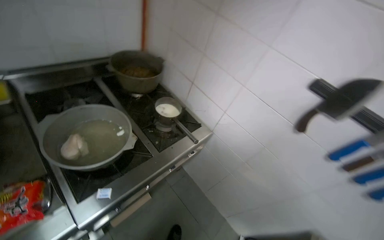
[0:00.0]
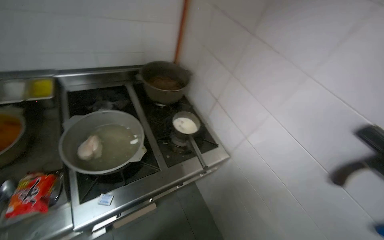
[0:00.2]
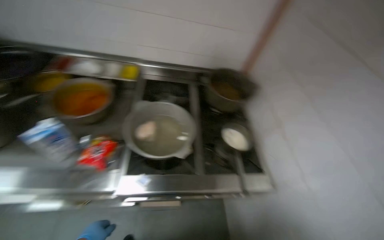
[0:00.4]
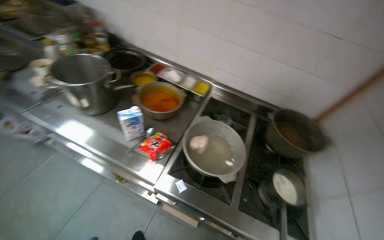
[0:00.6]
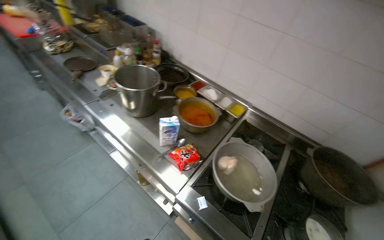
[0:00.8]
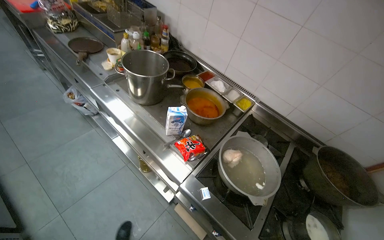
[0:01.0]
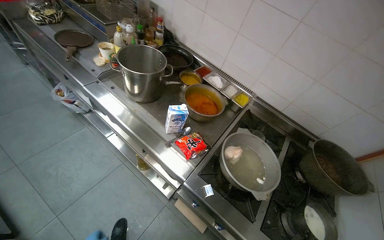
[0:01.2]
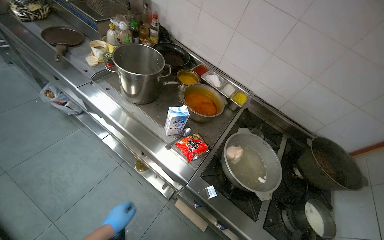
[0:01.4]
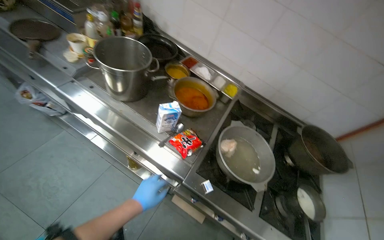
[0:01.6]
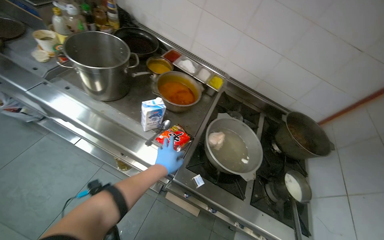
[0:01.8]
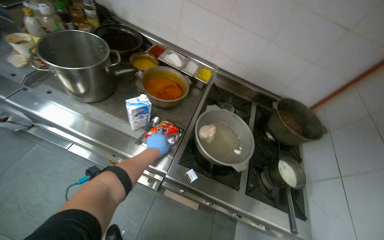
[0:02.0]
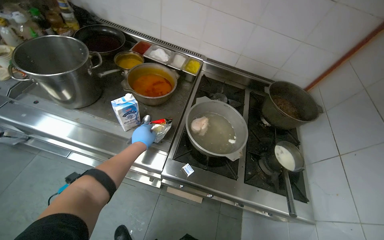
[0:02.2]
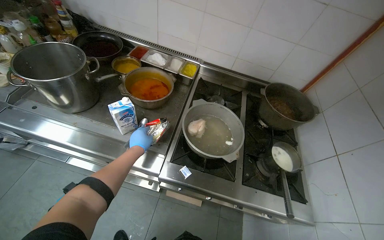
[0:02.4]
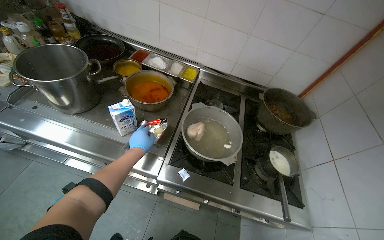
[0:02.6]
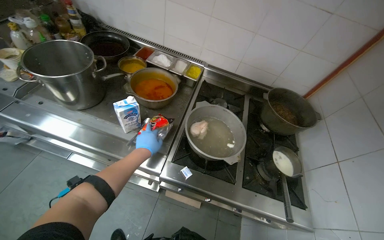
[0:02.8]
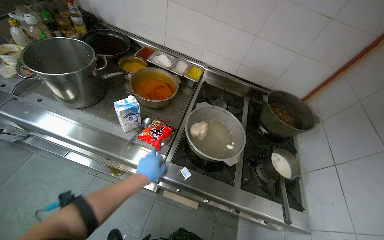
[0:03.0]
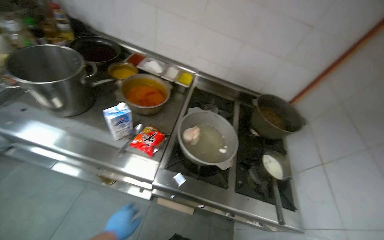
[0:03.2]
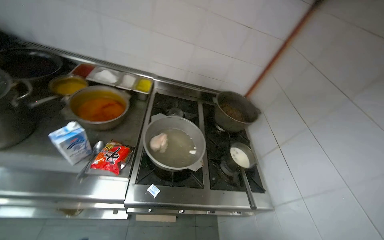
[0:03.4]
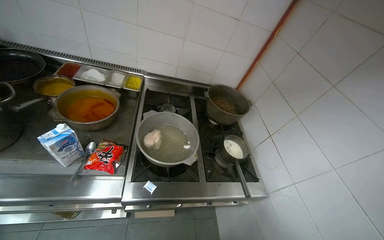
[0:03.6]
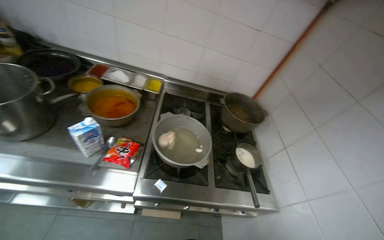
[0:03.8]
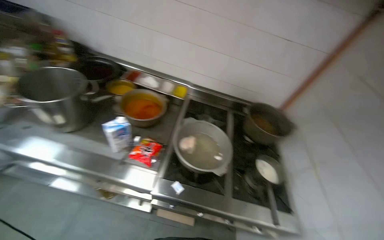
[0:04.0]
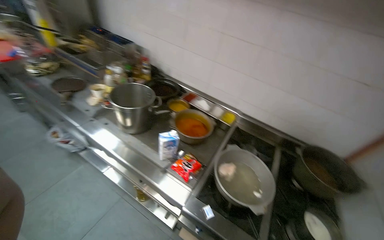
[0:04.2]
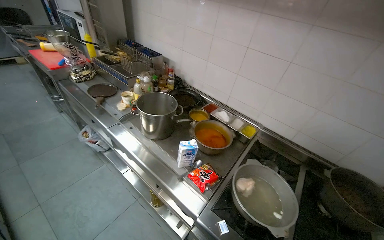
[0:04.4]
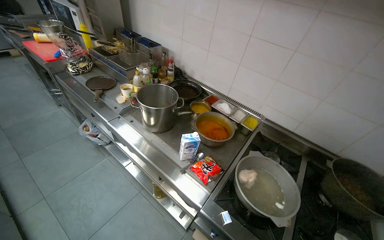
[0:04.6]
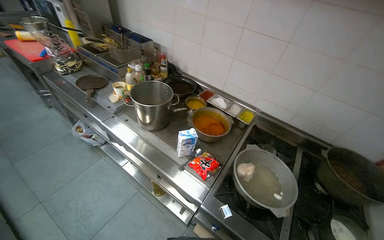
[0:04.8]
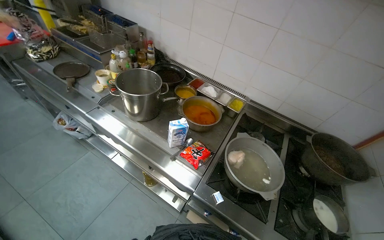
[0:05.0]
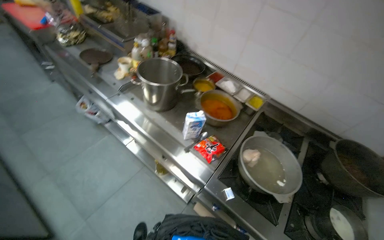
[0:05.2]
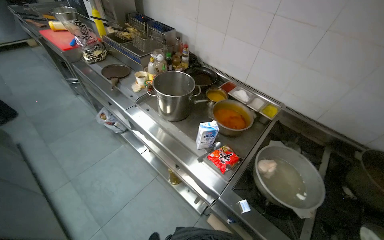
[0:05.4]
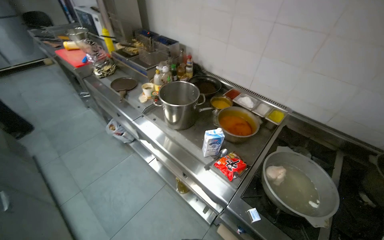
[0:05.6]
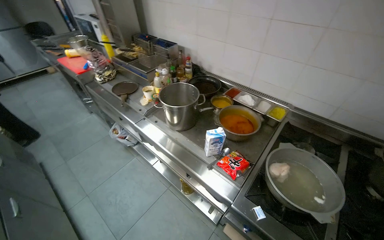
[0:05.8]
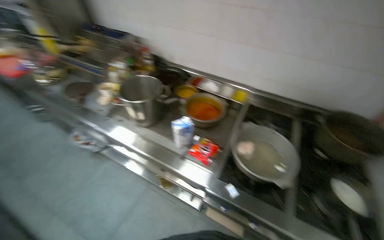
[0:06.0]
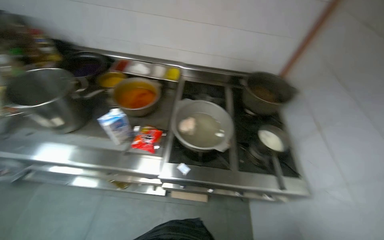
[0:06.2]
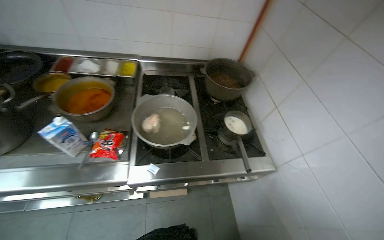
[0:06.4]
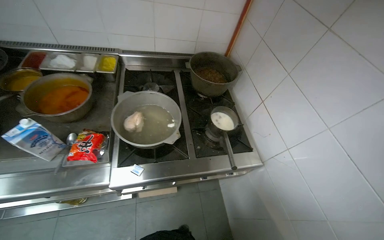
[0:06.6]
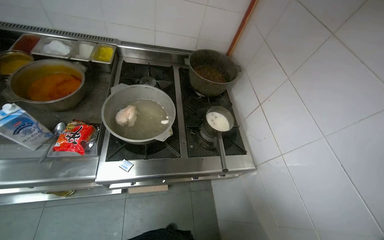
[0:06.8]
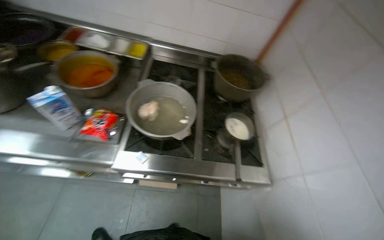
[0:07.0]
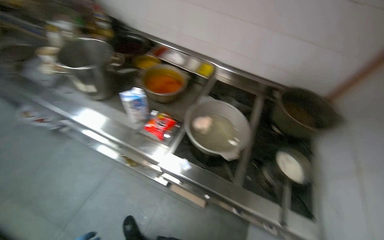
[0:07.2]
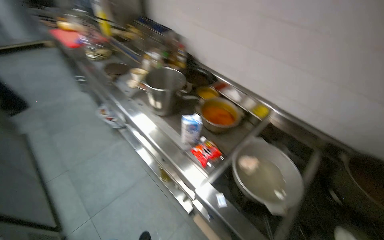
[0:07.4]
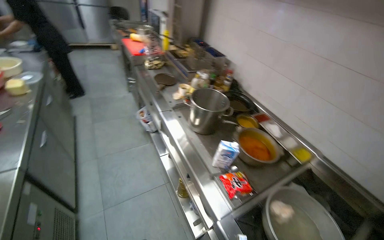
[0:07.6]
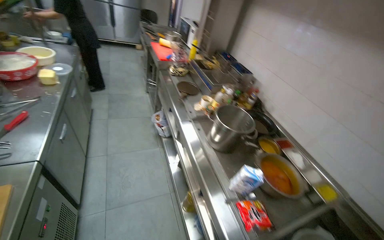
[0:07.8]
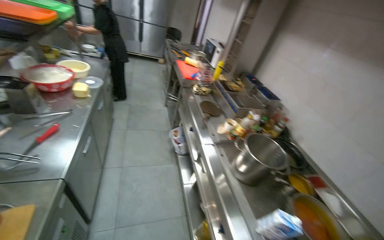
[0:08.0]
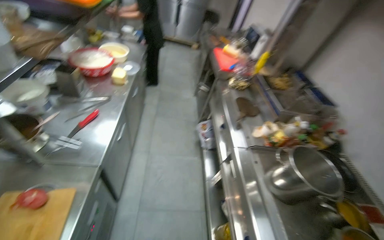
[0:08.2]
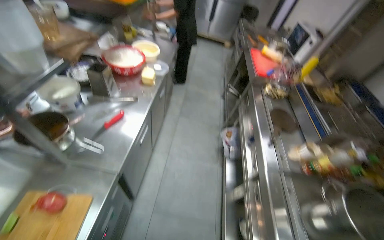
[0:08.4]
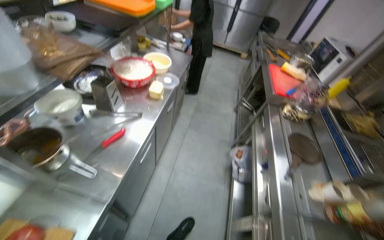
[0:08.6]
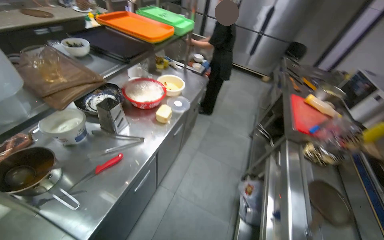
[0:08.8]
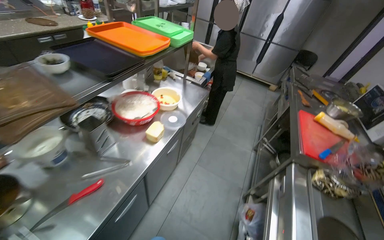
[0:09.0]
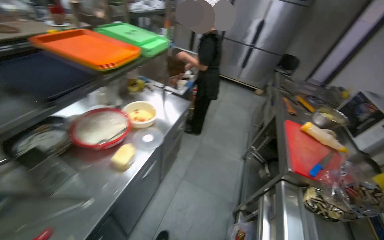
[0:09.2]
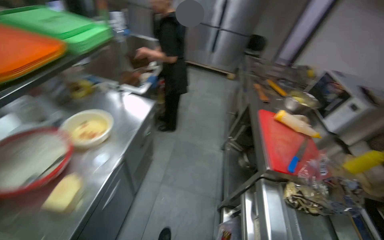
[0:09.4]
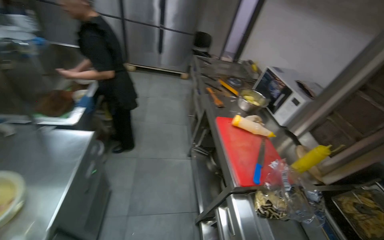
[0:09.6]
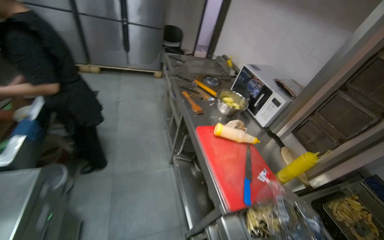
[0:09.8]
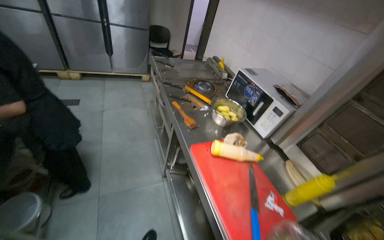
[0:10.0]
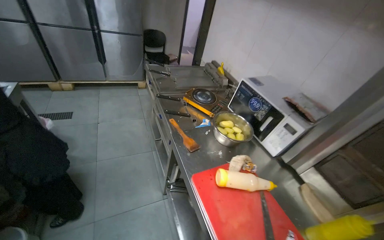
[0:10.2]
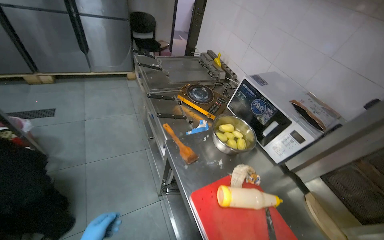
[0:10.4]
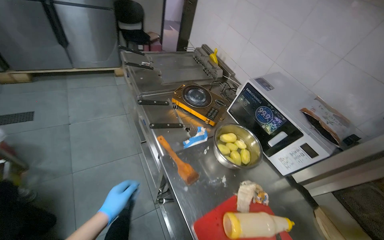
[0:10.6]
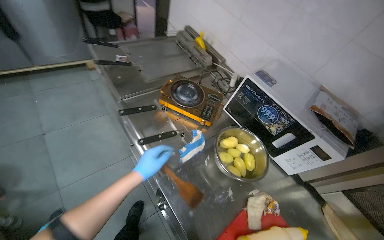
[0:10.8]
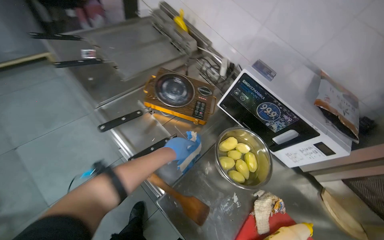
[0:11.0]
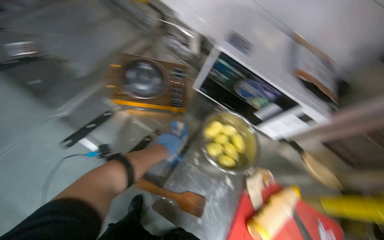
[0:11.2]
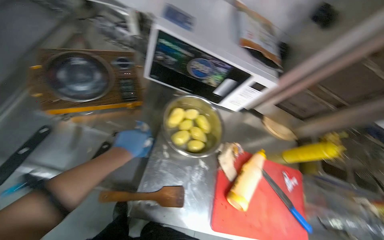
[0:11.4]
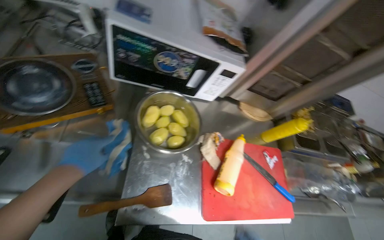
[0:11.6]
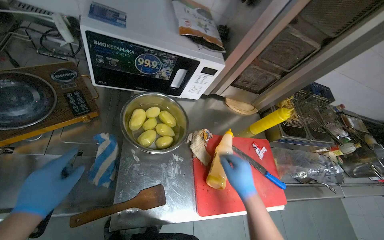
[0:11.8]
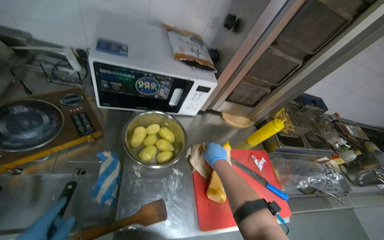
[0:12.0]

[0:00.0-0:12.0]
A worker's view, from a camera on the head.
Job: cooking food.
The whole recording: Adding ingredients and stirring a pot. The worker adds ingredients from a packet into a small pot on the stove and stirs its contents.
0:00.0 to 0:01.6: The wearer looks about 70 degrees further to the left.
0:01.6 to 0:03.0: The left hand goes some 10 cm up the picture.
0:03.0 to 0:04.4: The head turns to the left by approximately 20 degrees. The view tips upward by approximately 20 degrees.
0:06.0 to 0:07.6: The head rotates some 35 degrees to the left. The view tilts some 10 degrees upward.
0:07.6 to 0:09.0: The camera travels roughly 90 cm. The wearer's head swings some 55 degrees to the left.
0:09.0 to 0:10.4: The camera is carried roughly 1 m. The wearer looks about 50 degrees further to the right. The view tilts about 10 degrees downward.
0:10.4 to 0:12.0: The head travels approximately 50 cm. The wearer looks roughly 65 degrees further to the right. The camera pitches downward, by some 30 degrees.

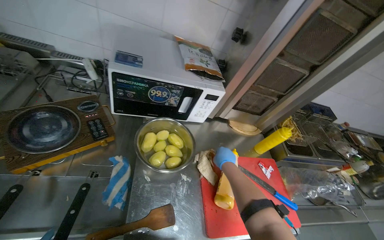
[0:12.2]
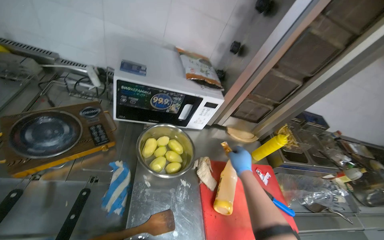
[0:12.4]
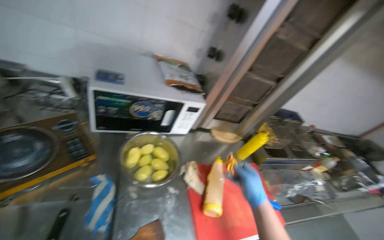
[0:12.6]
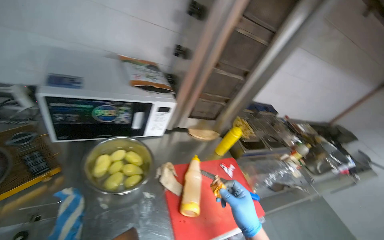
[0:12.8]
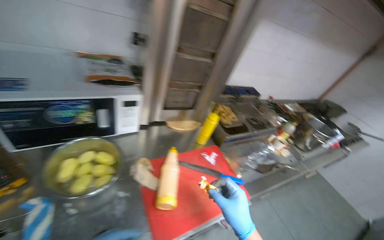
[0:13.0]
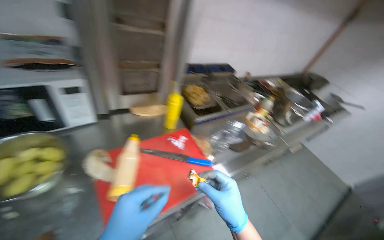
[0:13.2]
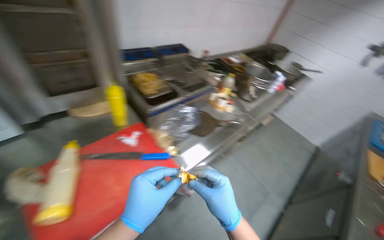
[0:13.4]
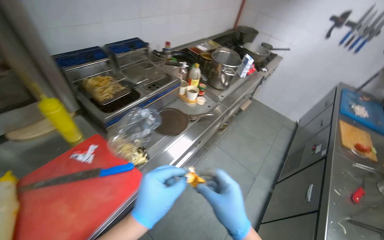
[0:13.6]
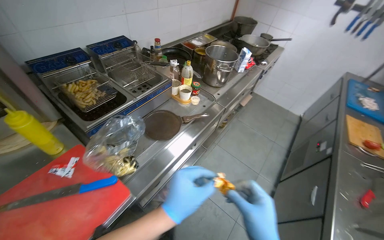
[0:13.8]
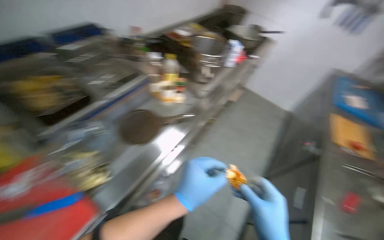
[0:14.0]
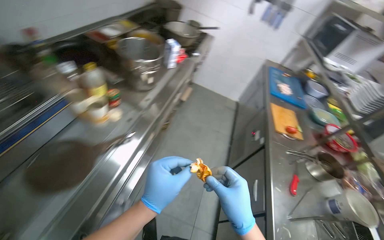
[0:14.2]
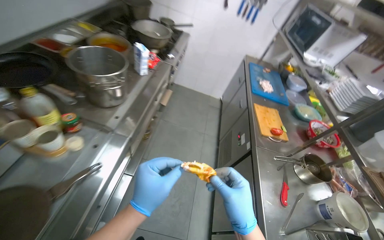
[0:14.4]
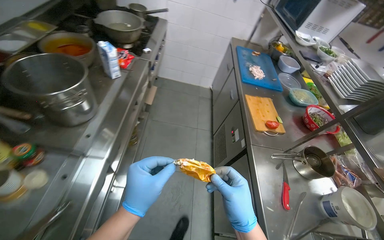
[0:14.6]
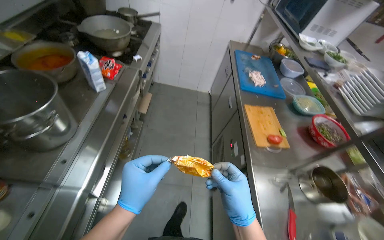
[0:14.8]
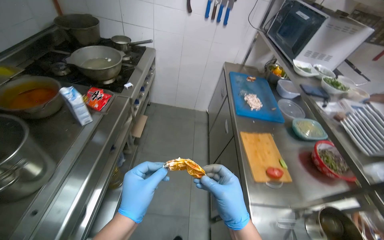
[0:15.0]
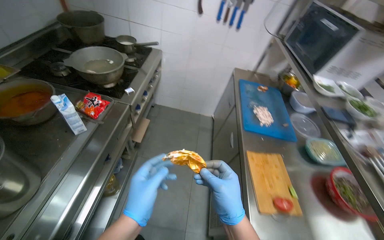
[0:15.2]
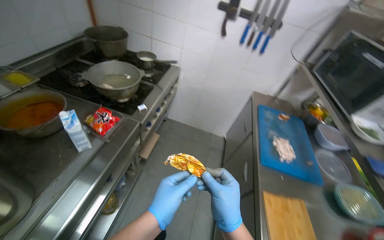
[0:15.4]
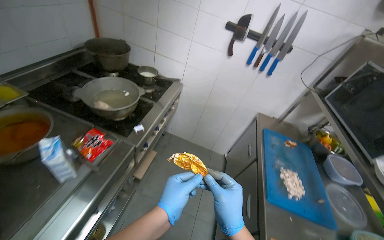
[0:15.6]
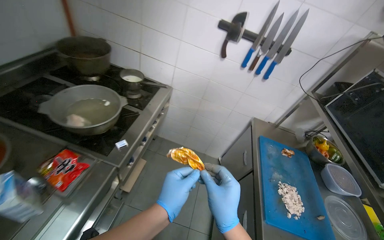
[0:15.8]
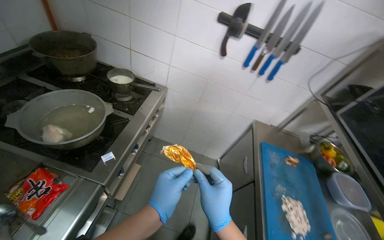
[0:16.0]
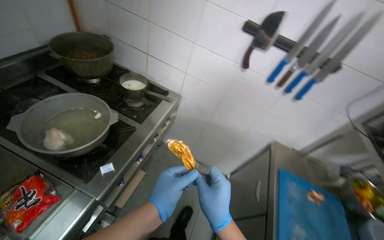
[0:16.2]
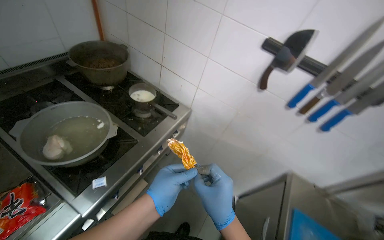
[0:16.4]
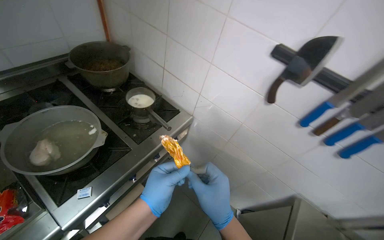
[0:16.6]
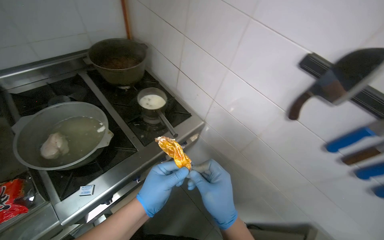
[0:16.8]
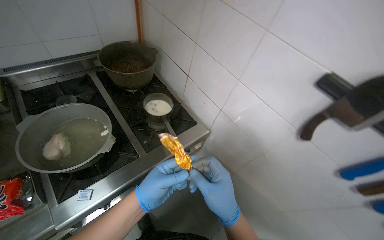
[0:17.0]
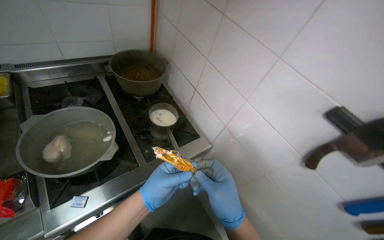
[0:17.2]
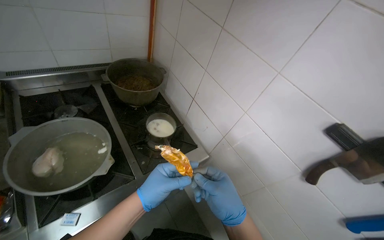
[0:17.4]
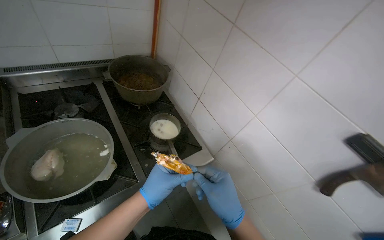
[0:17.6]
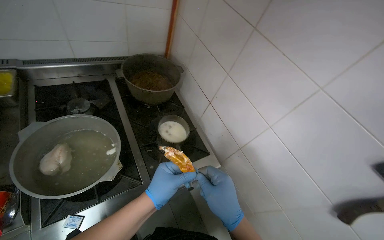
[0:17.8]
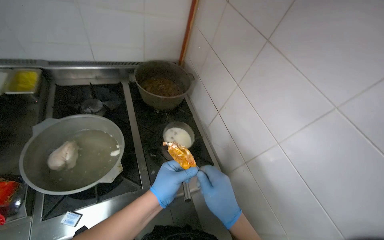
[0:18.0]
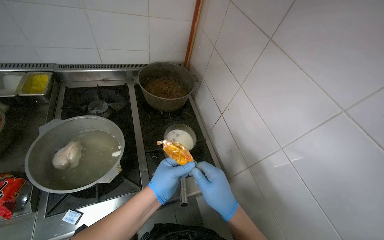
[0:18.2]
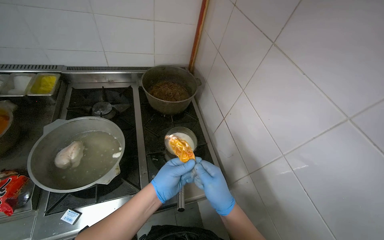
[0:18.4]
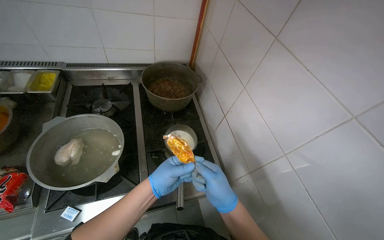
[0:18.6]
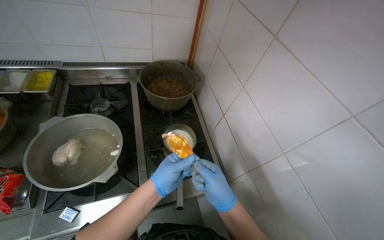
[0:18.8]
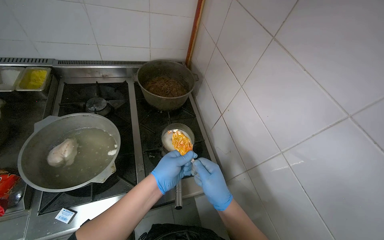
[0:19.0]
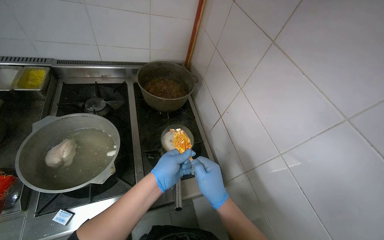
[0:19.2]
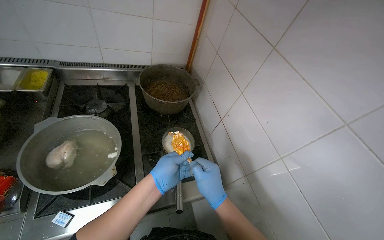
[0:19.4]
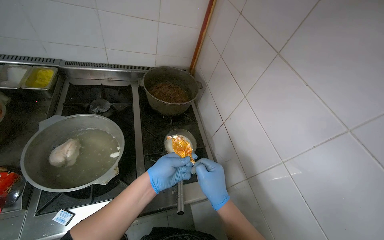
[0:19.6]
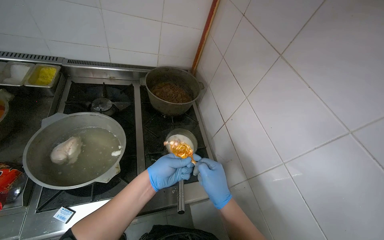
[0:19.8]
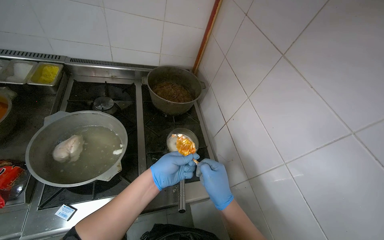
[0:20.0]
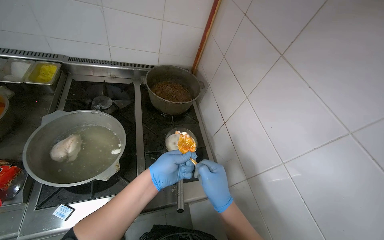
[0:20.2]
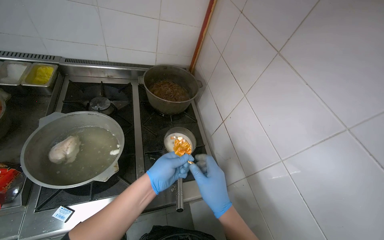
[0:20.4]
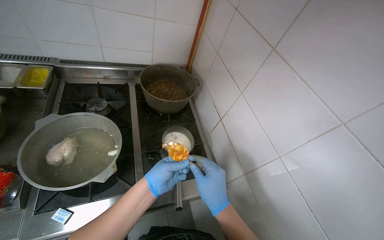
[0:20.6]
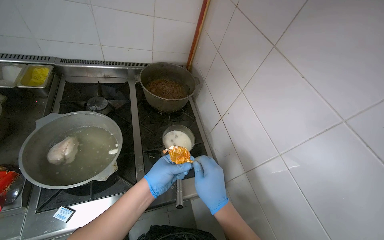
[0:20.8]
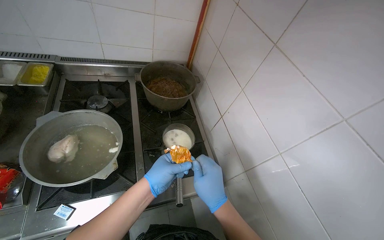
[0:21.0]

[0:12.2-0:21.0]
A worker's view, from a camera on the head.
Job: cooking food.
The whole recording: Adding ingredients and stirring a pot. The worker adds ingredients from a packet into a small pot on the stove and stirs its contents.
0:12.2 to 0:13.6: The camera is carried approximately 70 cm. The head turns to the right by roughly 50 degrees.
0:13.6 to 0:15.2: The camera is carried about 1 m. The head turns to the right by some 30 degrees.
0:15.2 to 0:16.6: The camera travels about 90 cm. The wearer's head swings about 30 degrees to the left.
0:16.6 to 0:18.0: The head turns to the left by some 30 degrees.
0:18.0 to 0:19.6: The left hand shifts about 10 cm farther from the camera.
0:19.6 to 0:21.0: The hands make small movements and keep their place.
